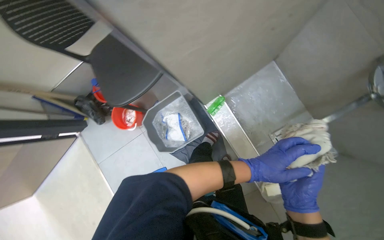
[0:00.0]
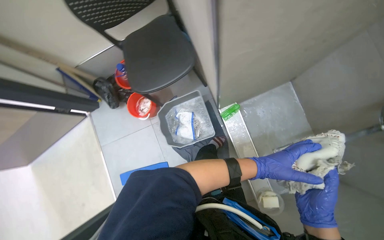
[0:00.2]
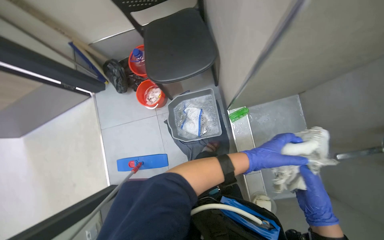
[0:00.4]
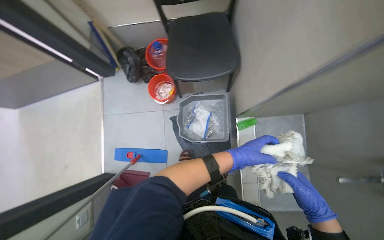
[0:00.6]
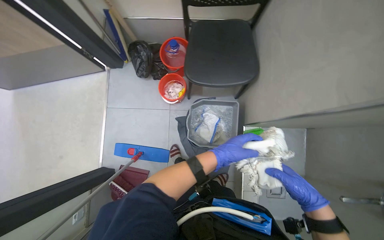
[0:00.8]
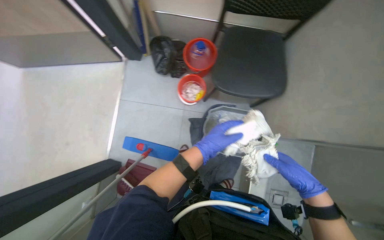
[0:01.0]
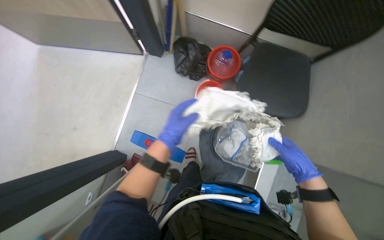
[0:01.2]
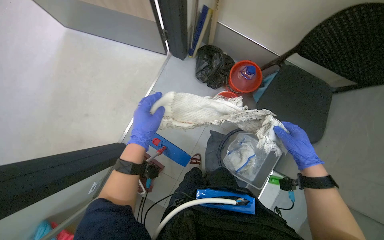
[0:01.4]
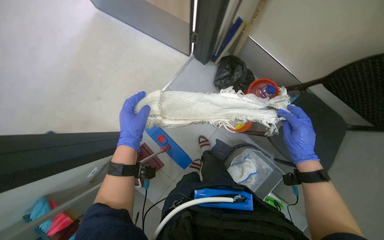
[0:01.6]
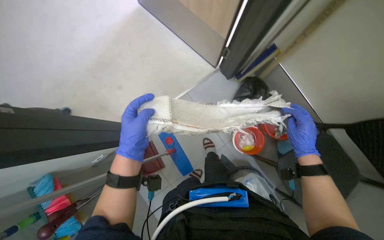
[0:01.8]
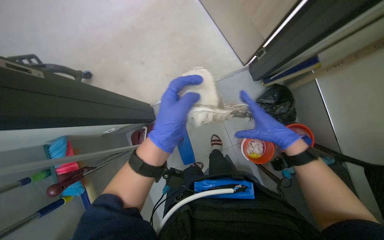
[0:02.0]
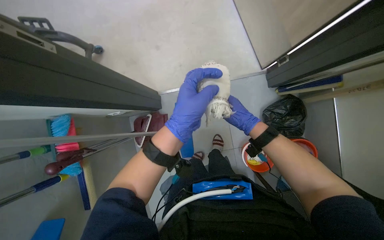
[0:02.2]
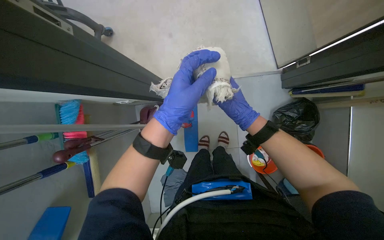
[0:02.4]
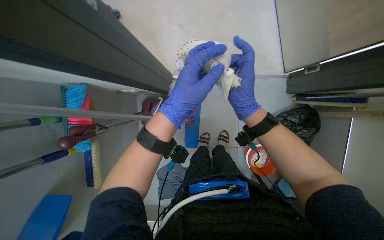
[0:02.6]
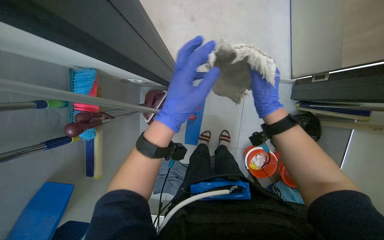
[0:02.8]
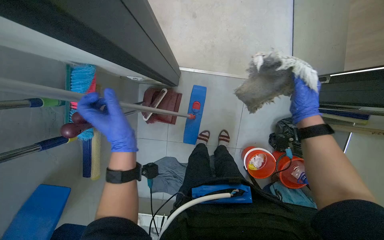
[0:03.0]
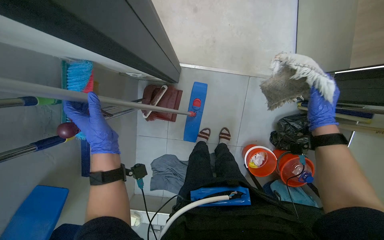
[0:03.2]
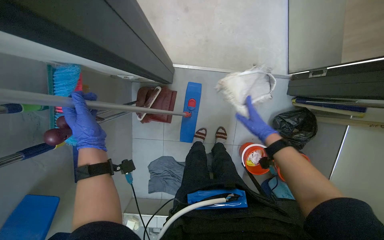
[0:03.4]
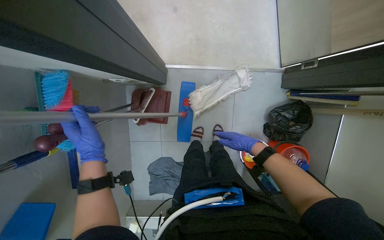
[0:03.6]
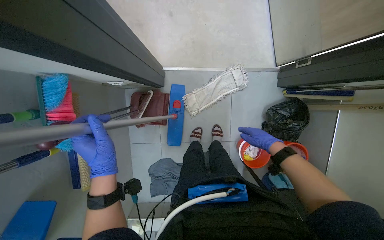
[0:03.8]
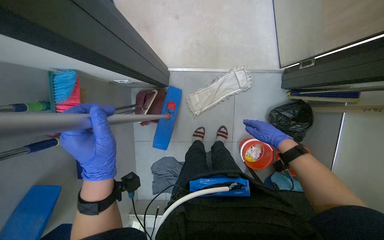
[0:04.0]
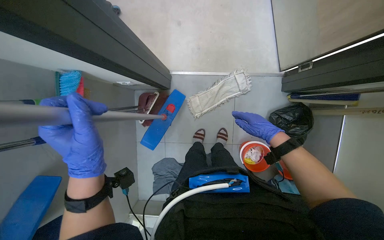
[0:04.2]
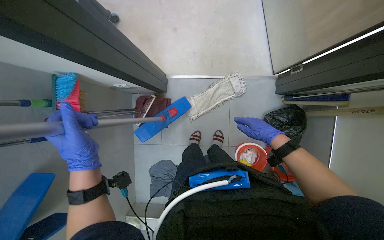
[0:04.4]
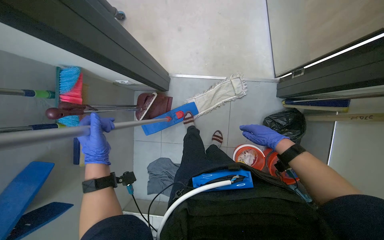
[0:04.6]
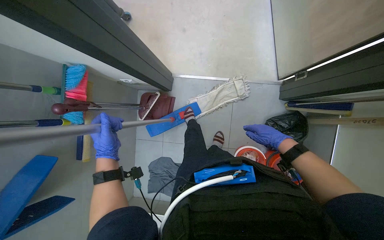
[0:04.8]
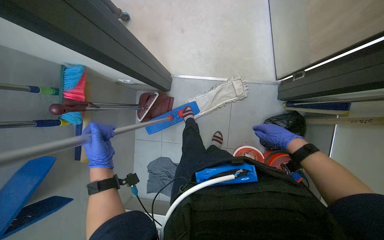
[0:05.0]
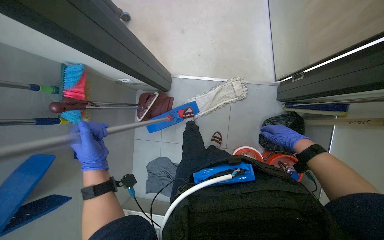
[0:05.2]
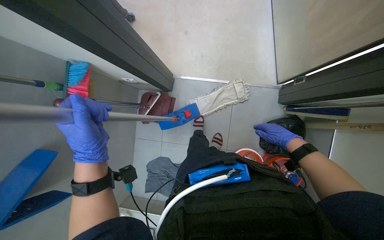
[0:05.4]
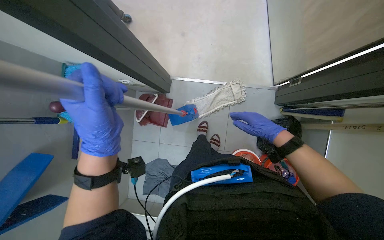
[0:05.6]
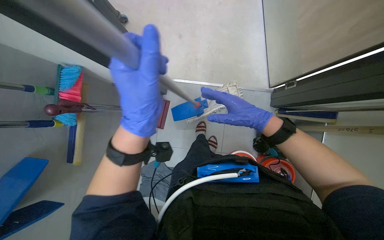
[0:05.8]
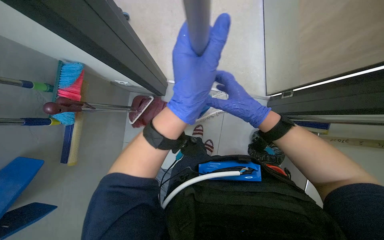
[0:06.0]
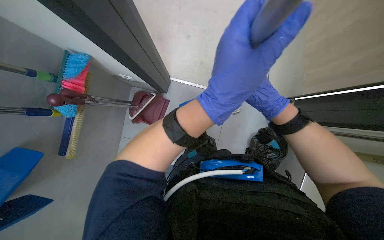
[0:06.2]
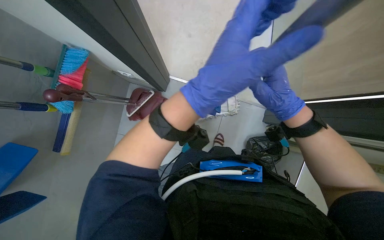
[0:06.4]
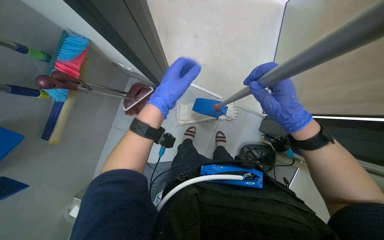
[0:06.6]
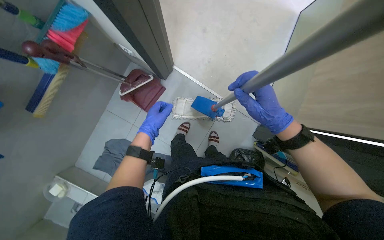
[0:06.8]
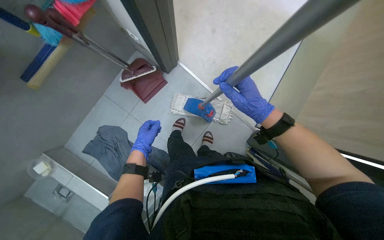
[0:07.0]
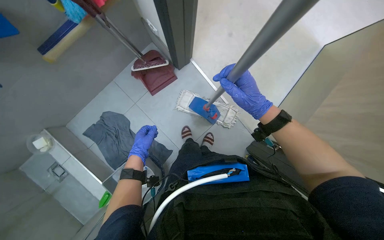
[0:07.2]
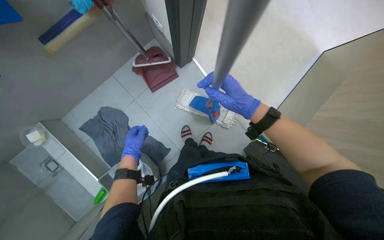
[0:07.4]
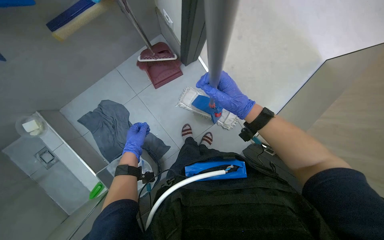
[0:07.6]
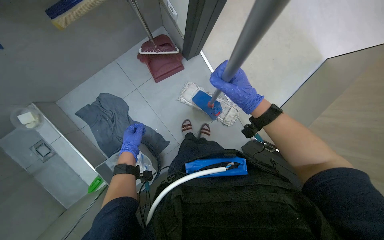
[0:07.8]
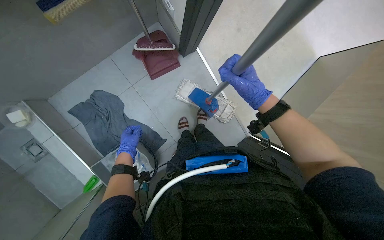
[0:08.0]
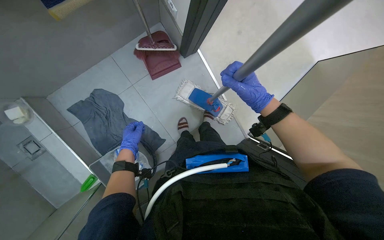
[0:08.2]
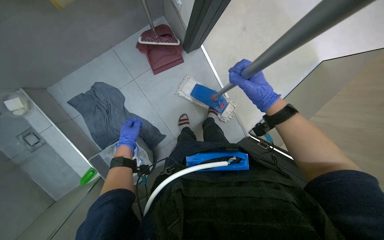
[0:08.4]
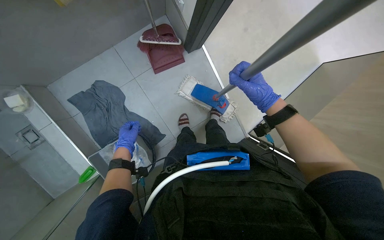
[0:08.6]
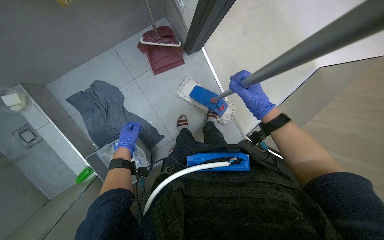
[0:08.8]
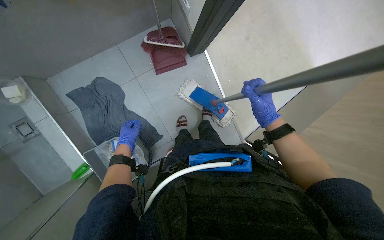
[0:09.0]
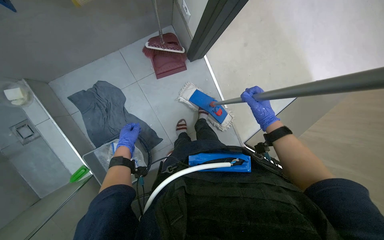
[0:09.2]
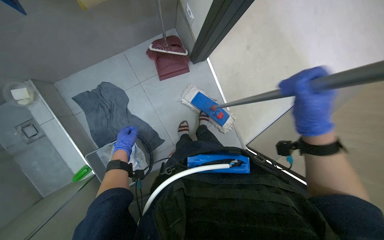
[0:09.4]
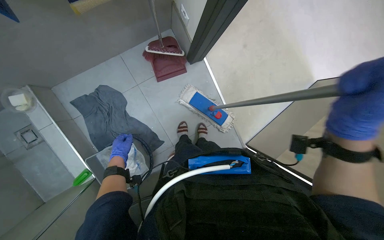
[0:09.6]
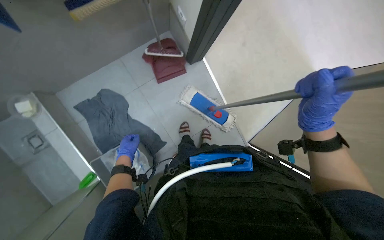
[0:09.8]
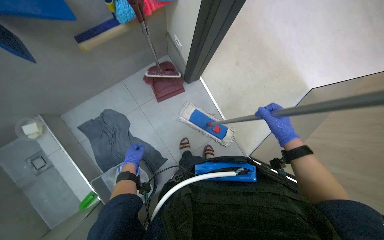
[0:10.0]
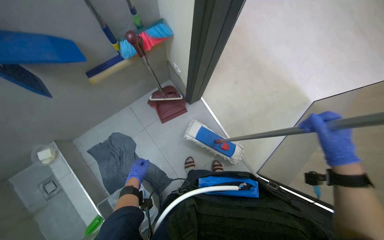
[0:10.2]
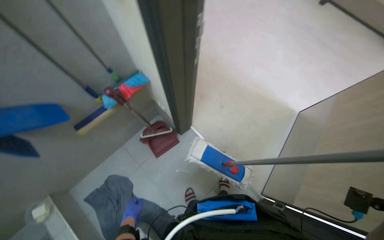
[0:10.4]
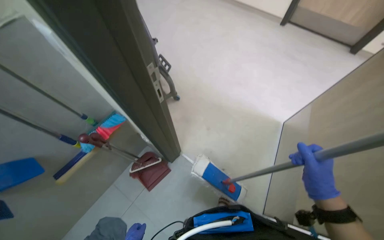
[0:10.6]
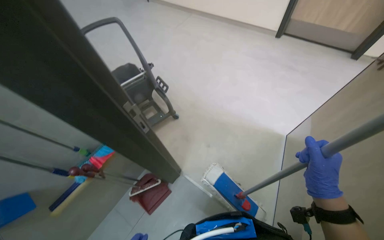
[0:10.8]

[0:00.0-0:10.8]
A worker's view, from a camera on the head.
Job: mopping floor.
The whole recording: Mopping floor. The worker wrings out a mop head, attaches it to a handle, and mops the floor.
0:00.0 to 0:01.6: The camera is carried approximately 60 cm. Everything in view rotates roughly 75 degrees clockwise.
0:01.6 to 0:03.0: The view tilts about 15 degrees downward. The scene turns about 55 degrees clockwise in the picture.
0:03.0 to 0:04.6: The right hand goes some 15 cm down the picture, and goes to the left and returns, about 10 cm each way.
0:04.6 to 0:06.2: The right hand travels up the picture by some 20 cm, and reaches about 15 cm to the left, then returns. Meanwhile the left hand goes about 35 cm to the right and up the picture.
0:06.2 to 0:07.8: The scene turns approximately 35 degrees clockwise in the picture. The right hand goes about 25 cm to the left and nearer to the camera.
0:07.8 to 0:09.2: The right hand goes roughly 10 cm farther from the camera.
0:09.2 to 0:10.8: The wearer moves roughly 40 cm. The view tips upward by roughly 35 degrees. The scene rotates counterclockwise by some 30 degrees.

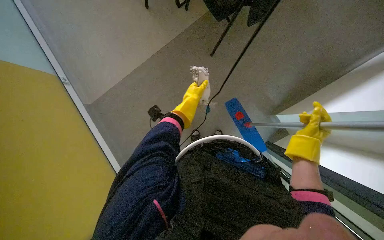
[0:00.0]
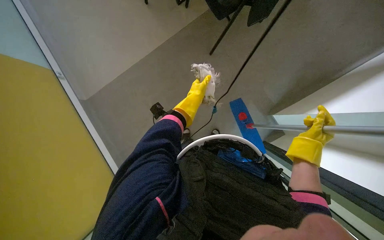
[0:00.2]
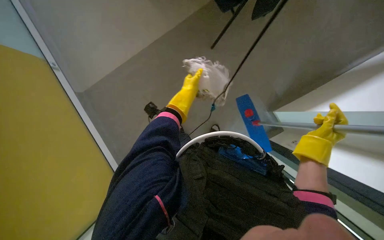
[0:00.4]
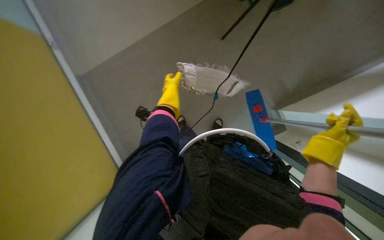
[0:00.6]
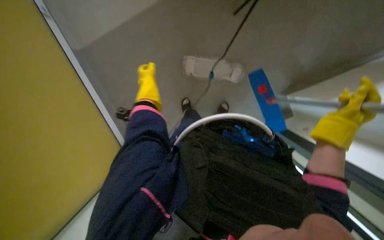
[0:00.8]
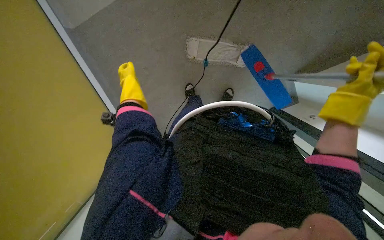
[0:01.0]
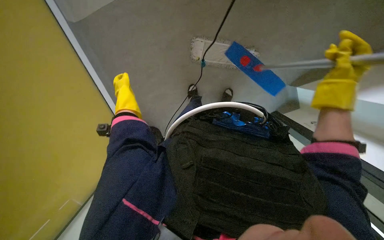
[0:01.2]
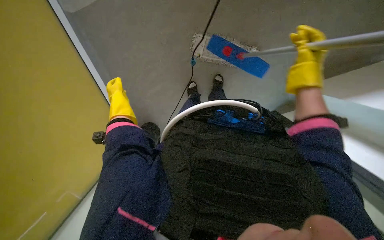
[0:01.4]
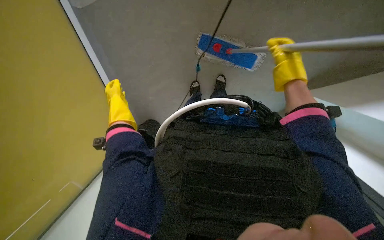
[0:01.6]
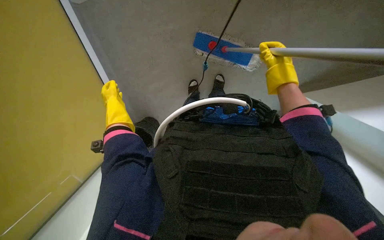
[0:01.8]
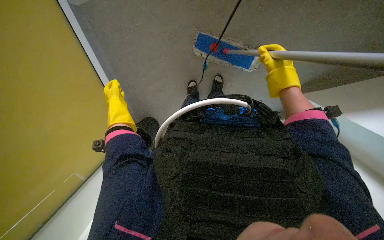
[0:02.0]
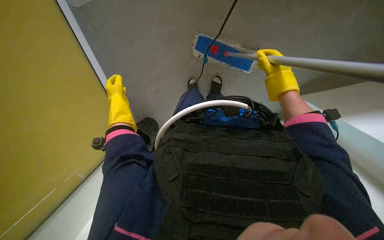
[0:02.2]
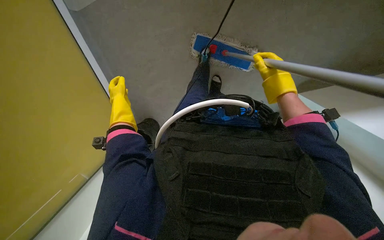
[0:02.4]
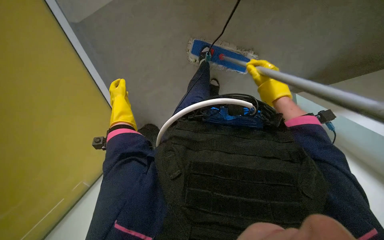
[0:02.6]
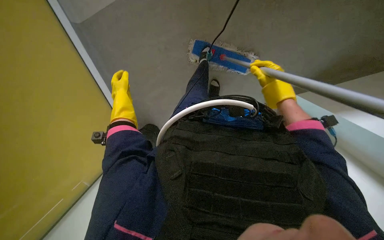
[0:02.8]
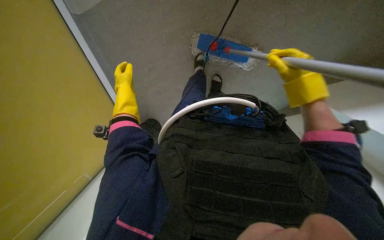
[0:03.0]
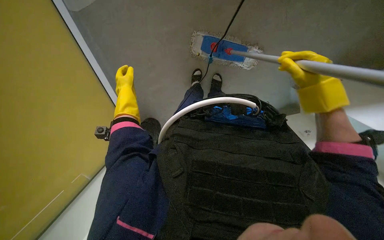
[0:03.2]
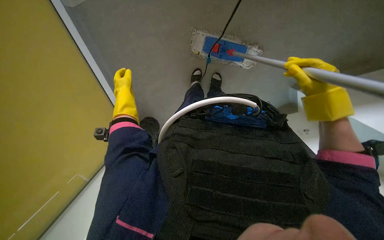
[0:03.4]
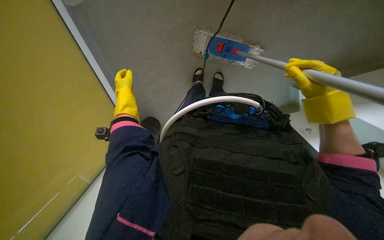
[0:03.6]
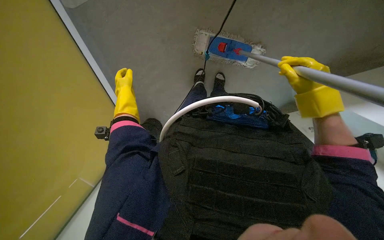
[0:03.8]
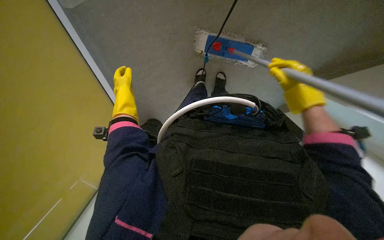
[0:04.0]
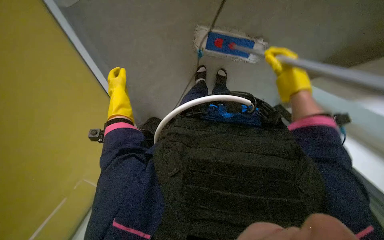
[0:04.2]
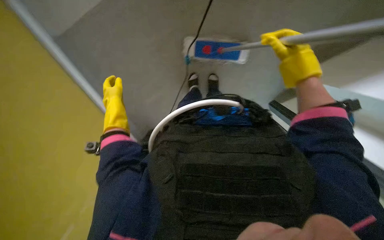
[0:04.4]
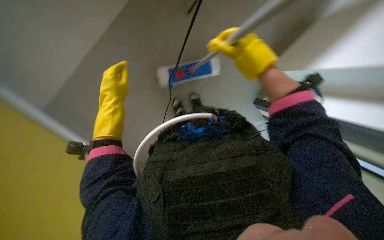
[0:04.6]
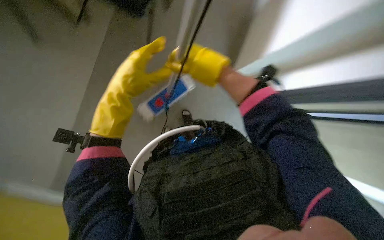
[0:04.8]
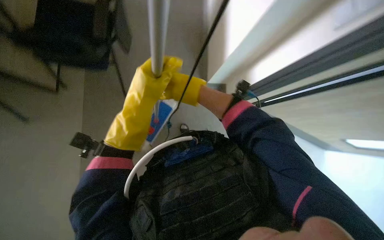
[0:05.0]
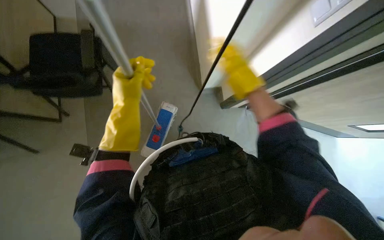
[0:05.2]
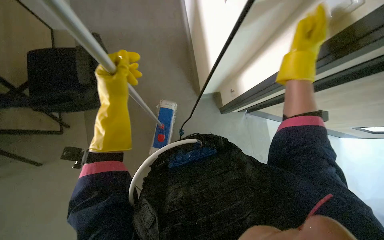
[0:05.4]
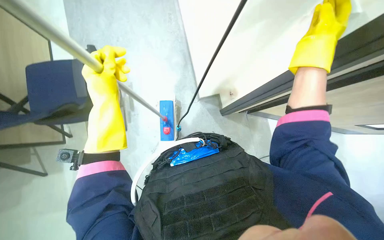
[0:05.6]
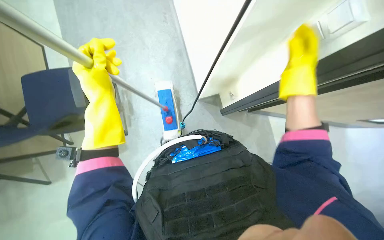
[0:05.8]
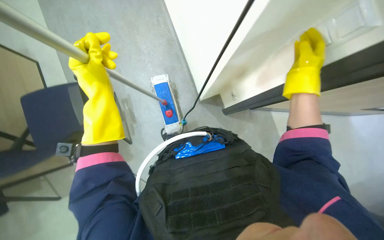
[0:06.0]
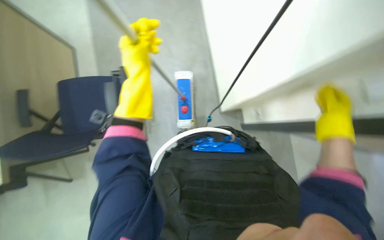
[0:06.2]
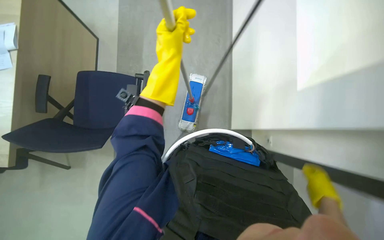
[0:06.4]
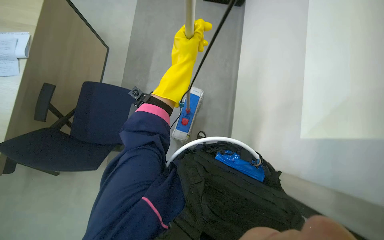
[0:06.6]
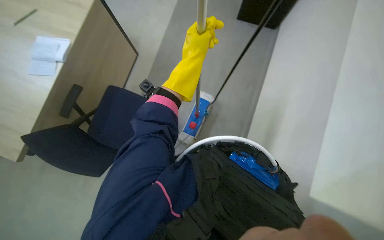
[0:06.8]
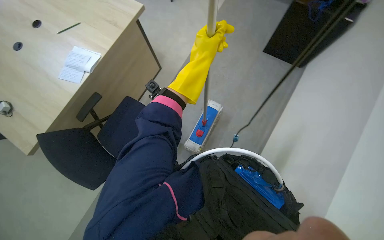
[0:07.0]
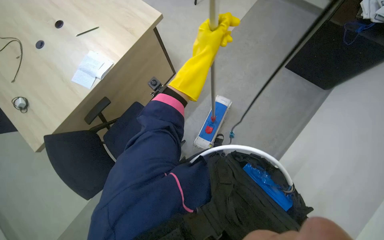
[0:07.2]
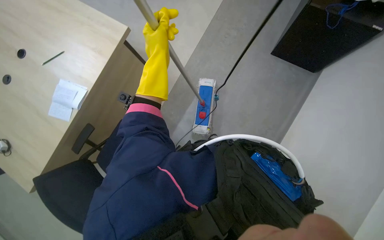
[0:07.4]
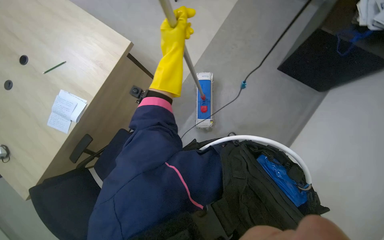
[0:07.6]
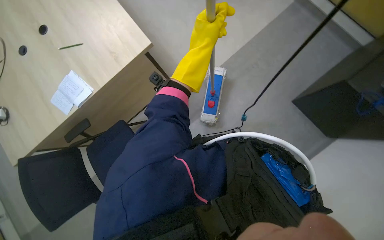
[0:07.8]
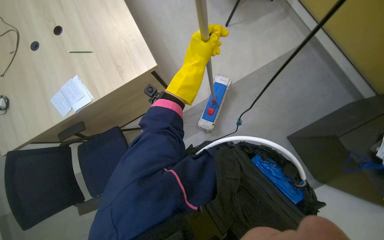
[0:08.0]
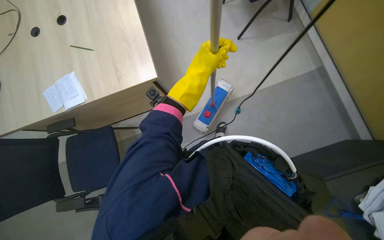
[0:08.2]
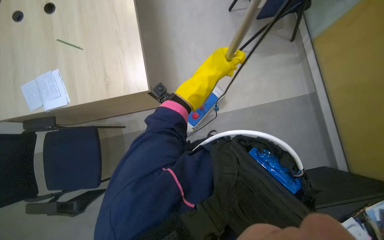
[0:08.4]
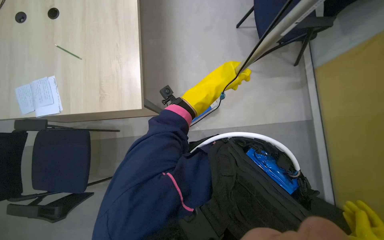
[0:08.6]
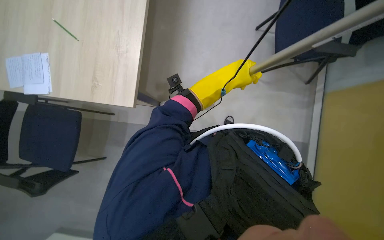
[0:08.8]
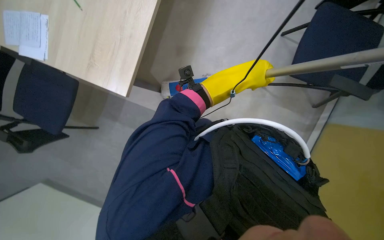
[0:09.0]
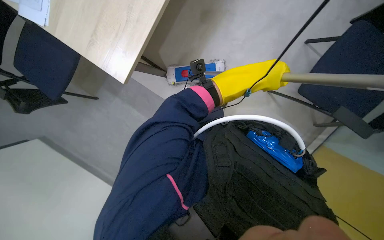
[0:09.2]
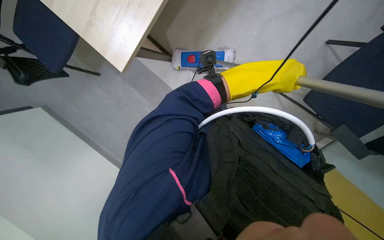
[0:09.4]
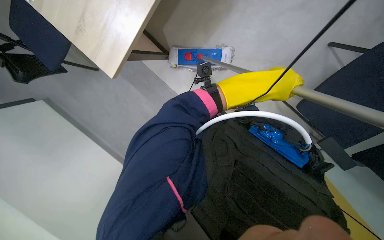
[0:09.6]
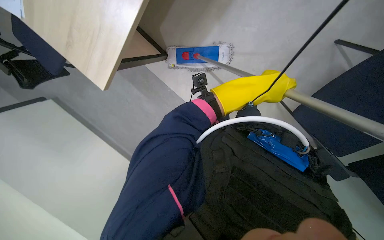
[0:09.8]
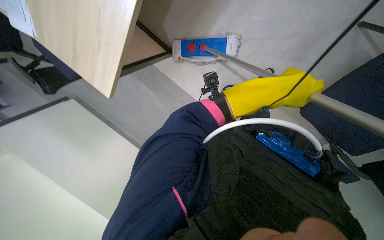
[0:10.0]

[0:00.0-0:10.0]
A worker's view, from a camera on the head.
Job: mopping floor.
The whole recording: Mopping office floor. The worker mops the office floor, moving chairs to clean under desks.
0:00.0 to 0:01.4: The right hand travels up the picture by some 10 cm.
0:04.2 to 0:05.8: The wearer looks approximately 15 degrees further upward. Everything in view rotates some 30 degrees counterclockwise.
0:05.8 to 0:07.2: The head turns to the left by roughly 50 degrees. The wearer looks some 20 degrees further upward.
0:07.2 to 0:08.6: The left hand moves roughly 10 cm to the left and comes back.
0:08.6 to 0:10.0: The head travels some 50 cm. The wearer looks approximately 30 degrees further downward. Everything in view rotates about 45 degrees clockwise.
